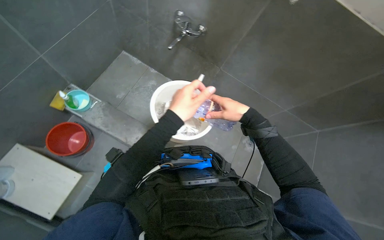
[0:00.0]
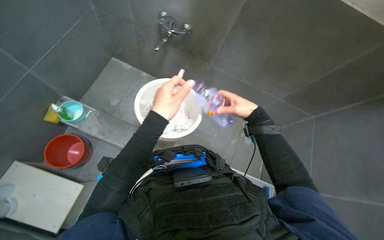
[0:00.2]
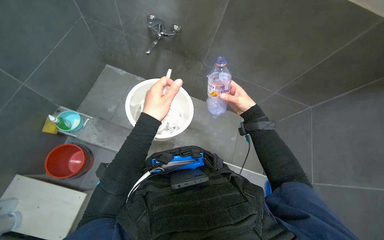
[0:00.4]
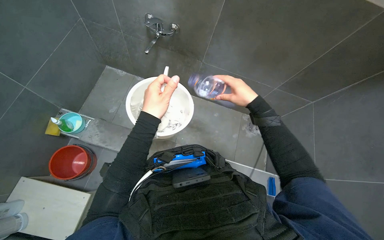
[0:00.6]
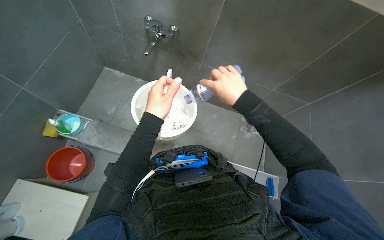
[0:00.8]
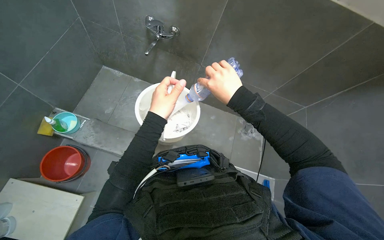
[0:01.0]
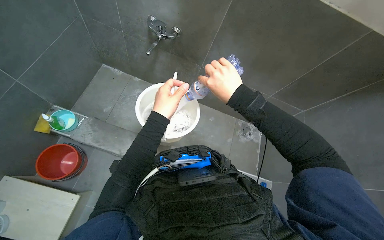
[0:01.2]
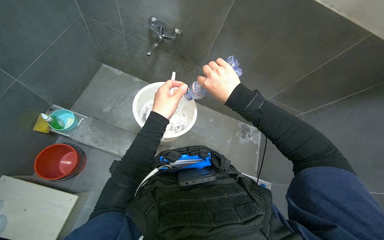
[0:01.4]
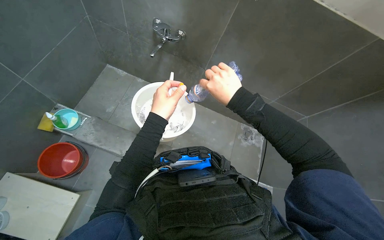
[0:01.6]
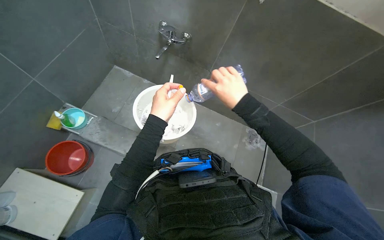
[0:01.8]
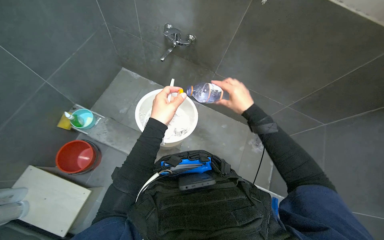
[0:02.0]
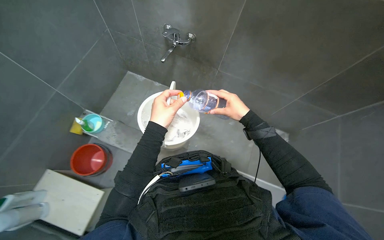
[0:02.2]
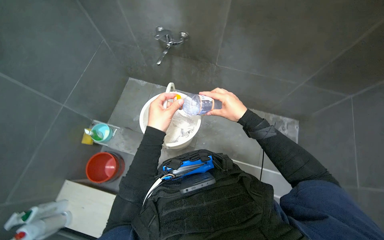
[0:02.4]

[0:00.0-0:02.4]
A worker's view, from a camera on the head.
Job: preparing cleaning supplies.
The whole recording: Preparing cleaning solution in bucket. The worker prepares cleaning solution by wringing a cloth, filling a bucket with water, and adding cleaning liquid.
0:00.0 to 0:01.2: The right hand shifts some 10 cm nearer to the camera.
0:01.2 to 0:02.4: The right hand travels farther from the camera by roughly 10 cm.

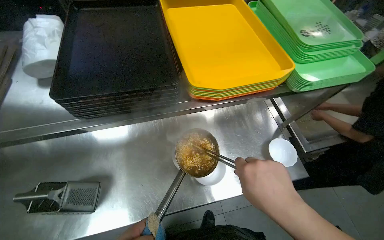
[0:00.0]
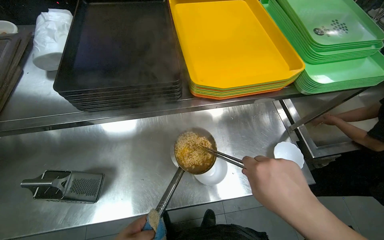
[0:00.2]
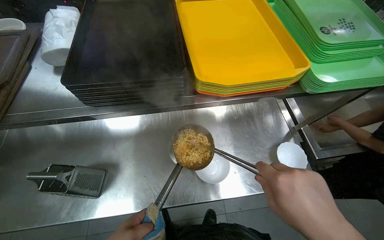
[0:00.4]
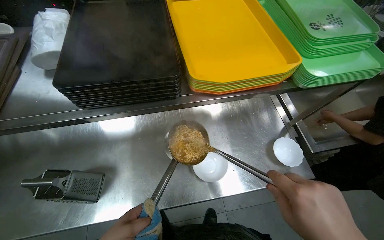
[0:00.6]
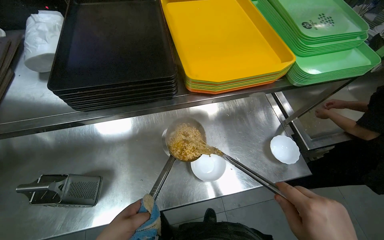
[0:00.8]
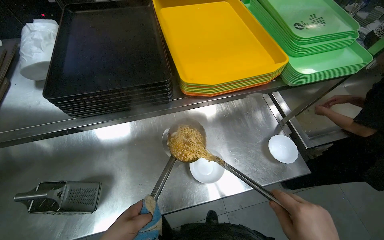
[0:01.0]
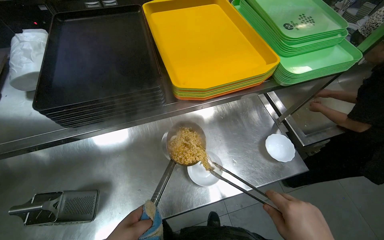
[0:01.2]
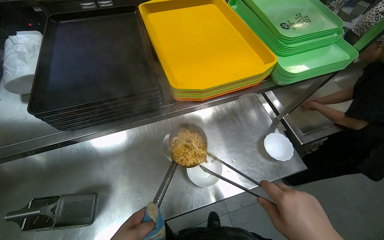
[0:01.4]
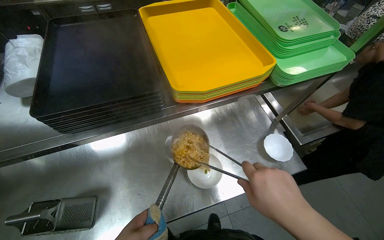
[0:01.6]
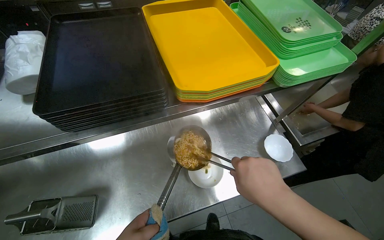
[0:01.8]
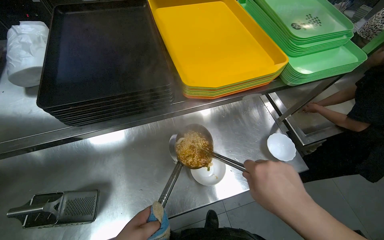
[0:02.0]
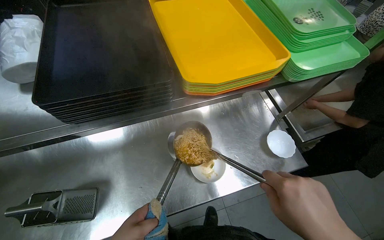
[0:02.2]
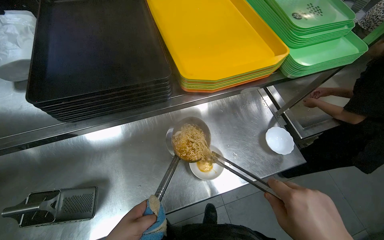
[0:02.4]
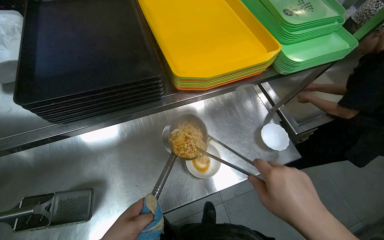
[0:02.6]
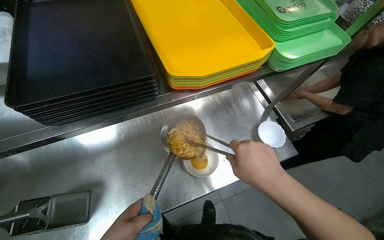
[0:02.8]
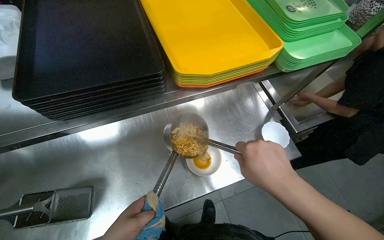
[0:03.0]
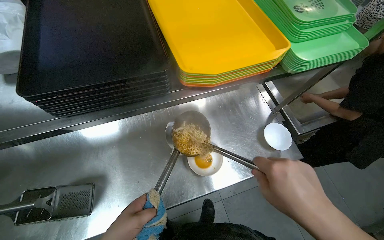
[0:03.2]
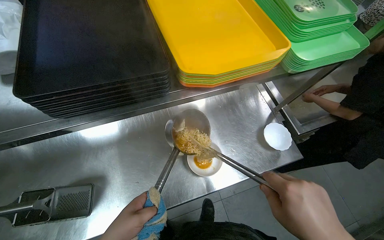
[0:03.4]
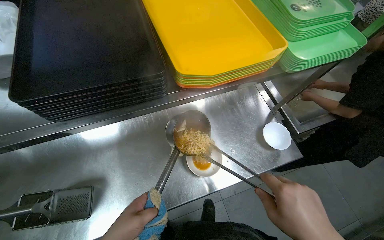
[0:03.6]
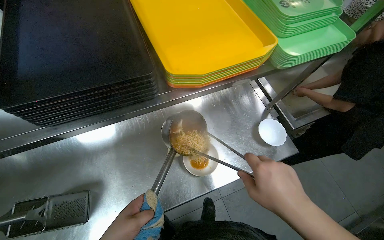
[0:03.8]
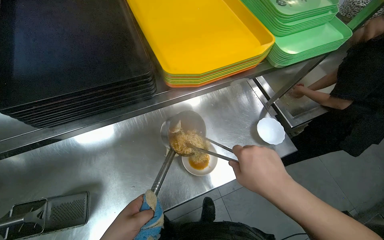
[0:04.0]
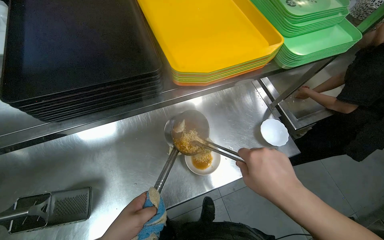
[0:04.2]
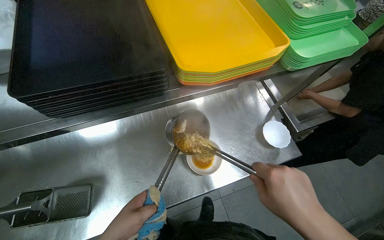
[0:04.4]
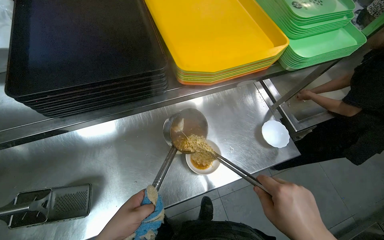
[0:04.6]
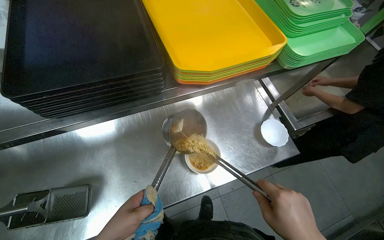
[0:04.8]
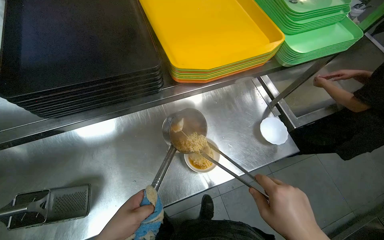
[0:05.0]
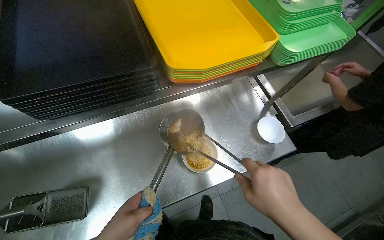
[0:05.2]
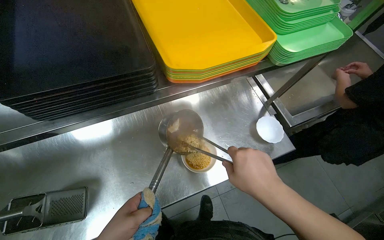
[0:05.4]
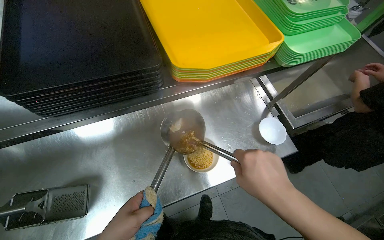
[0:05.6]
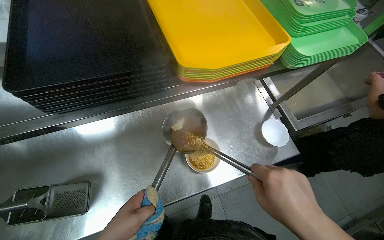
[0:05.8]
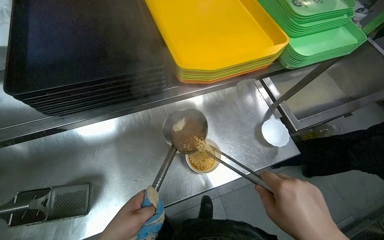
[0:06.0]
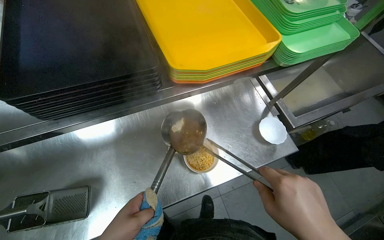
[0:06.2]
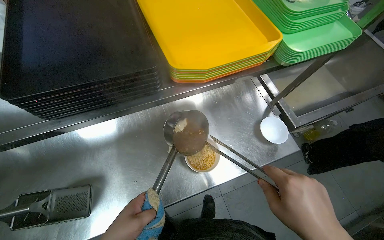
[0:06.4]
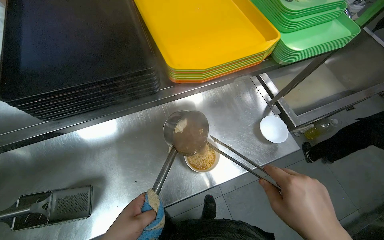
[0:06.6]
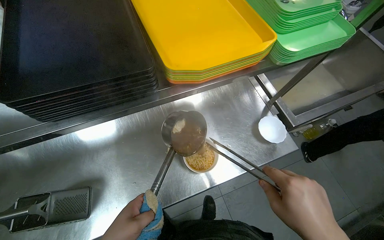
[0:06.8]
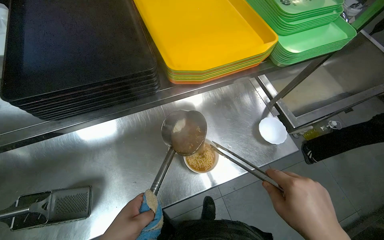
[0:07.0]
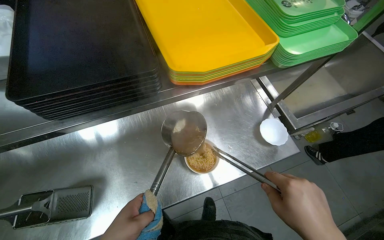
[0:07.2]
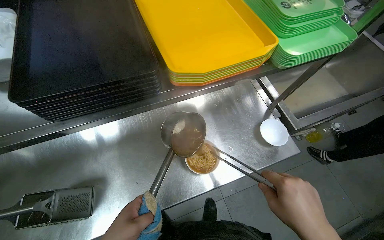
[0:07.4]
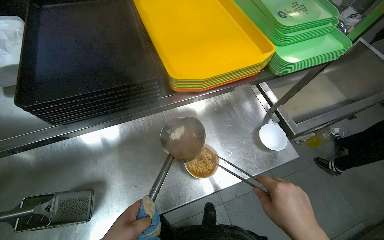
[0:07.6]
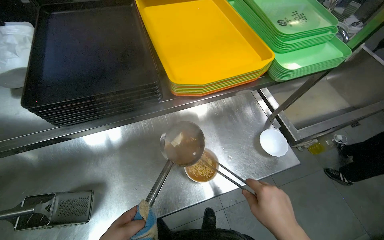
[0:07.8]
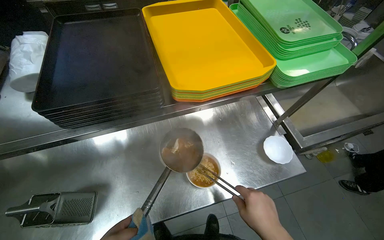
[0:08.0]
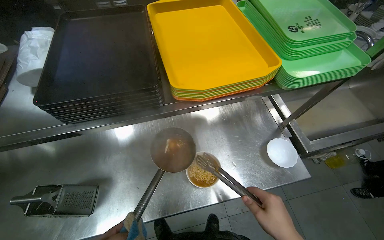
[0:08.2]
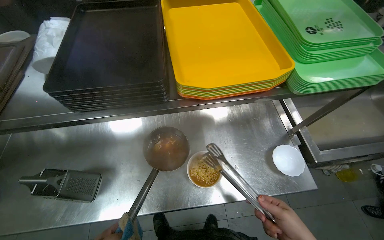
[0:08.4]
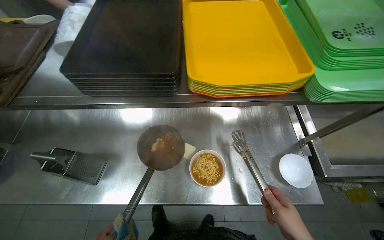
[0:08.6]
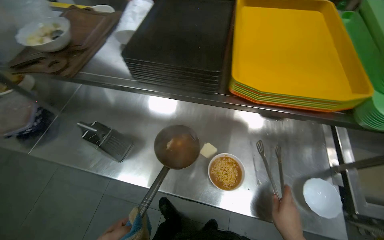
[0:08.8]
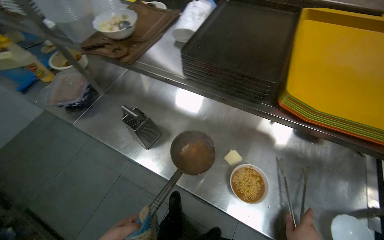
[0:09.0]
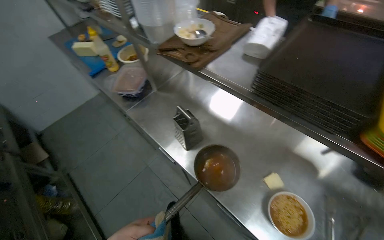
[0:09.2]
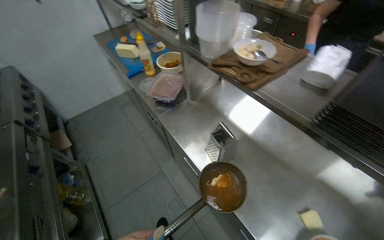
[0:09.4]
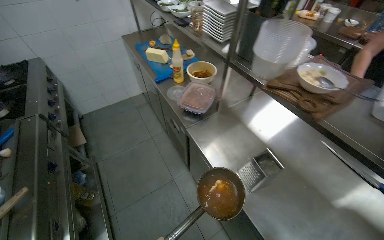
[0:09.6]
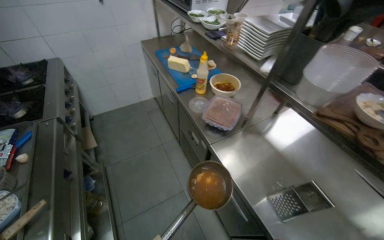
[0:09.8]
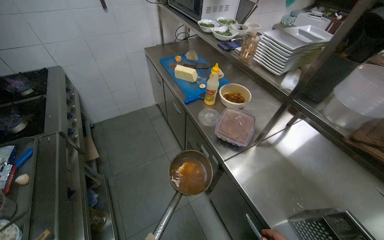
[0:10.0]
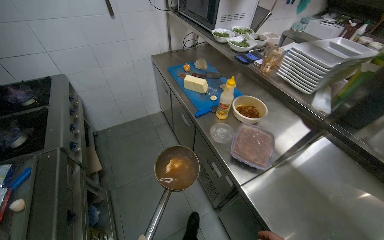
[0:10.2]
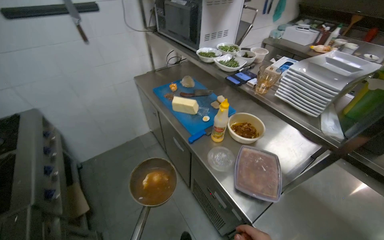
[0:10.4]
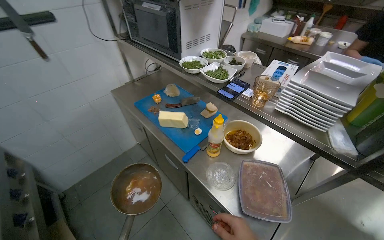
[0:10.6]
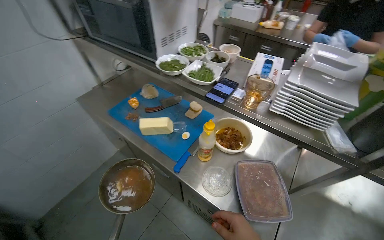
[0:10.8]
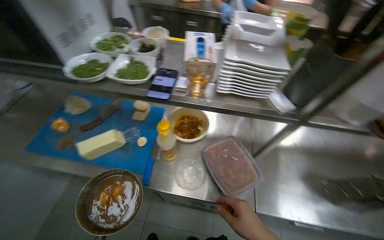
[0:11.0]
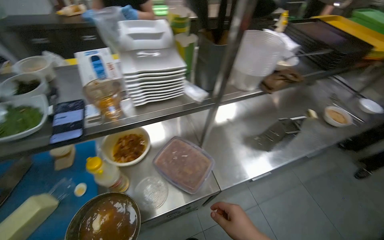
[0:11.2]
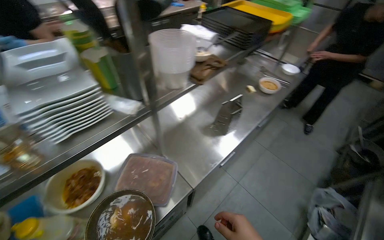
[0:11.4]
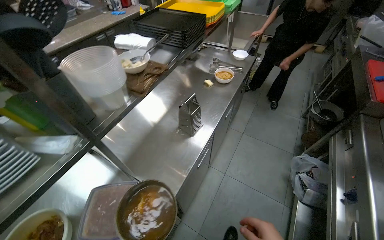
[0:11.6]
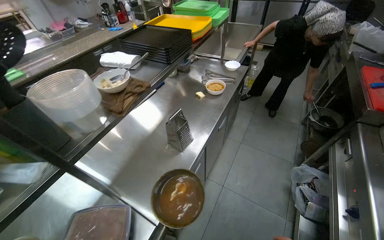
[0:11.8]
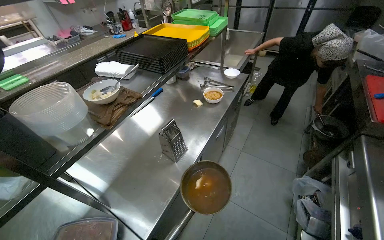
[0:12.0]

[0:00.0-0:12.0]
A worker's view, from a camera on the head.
Job: preparing food.
The whole recording: Preparing noodle bowl. The worker serves noodles, adds creamy sauce, chopped meat, grated cheese, and herbs to a bowl.
0:07.6 to 0:09.0: The wearer's head swings about 50 degrees to the left.
0:09.0 to 0:10.4: The camera is carried approximately 90 cm. The wearer looks some 30 degrees further to the left. The view tilts roughly 15 degrees upward.
0:10.4 to 0:12.0: The head turns to the right by about 115 degrees.

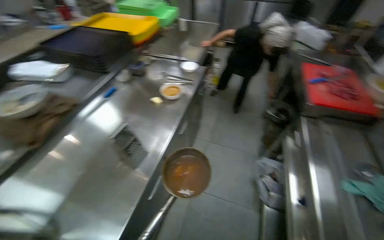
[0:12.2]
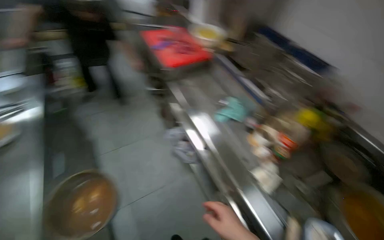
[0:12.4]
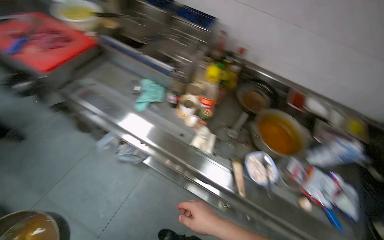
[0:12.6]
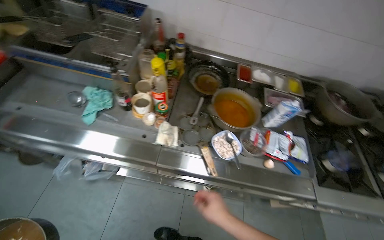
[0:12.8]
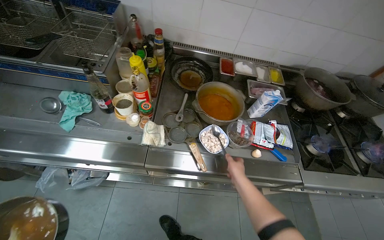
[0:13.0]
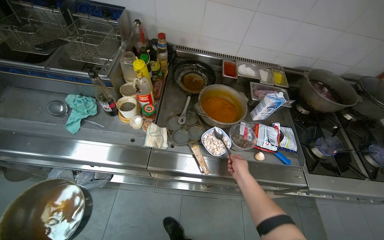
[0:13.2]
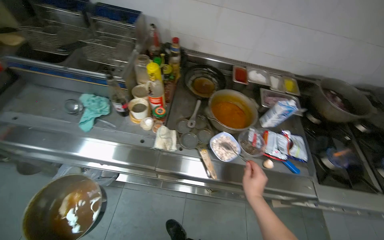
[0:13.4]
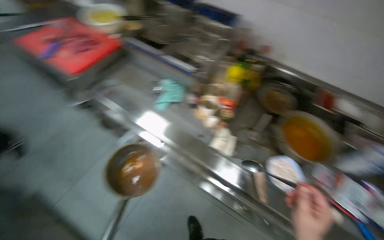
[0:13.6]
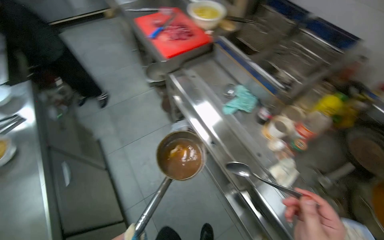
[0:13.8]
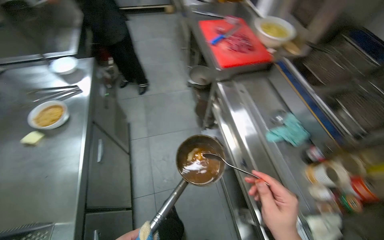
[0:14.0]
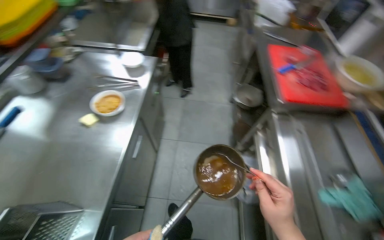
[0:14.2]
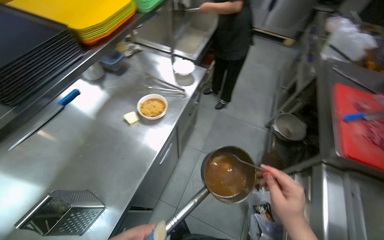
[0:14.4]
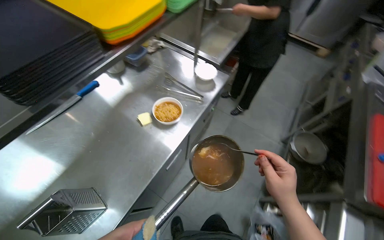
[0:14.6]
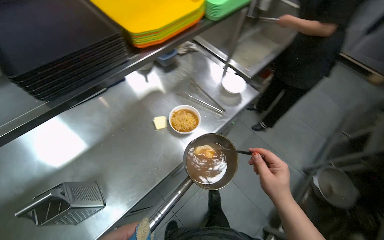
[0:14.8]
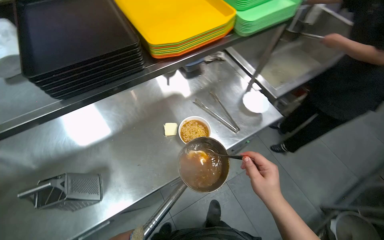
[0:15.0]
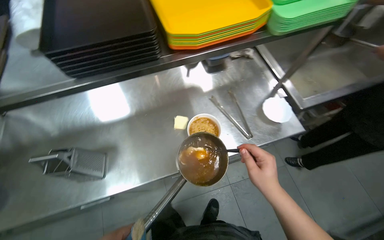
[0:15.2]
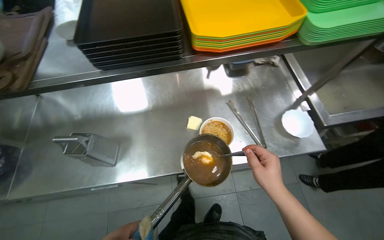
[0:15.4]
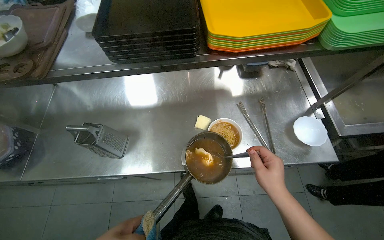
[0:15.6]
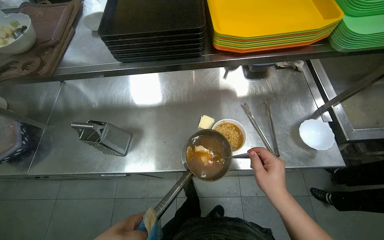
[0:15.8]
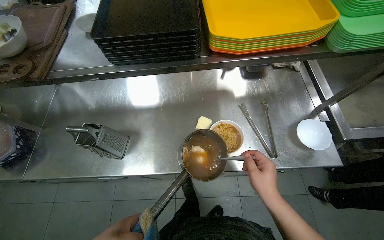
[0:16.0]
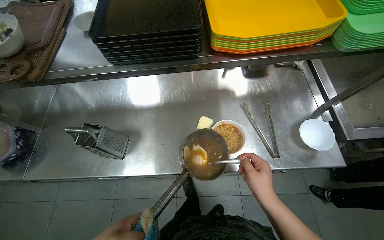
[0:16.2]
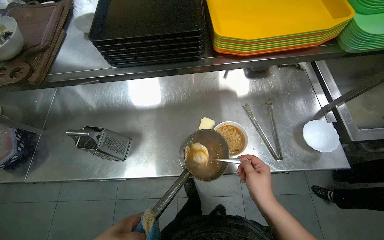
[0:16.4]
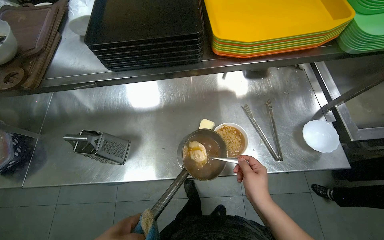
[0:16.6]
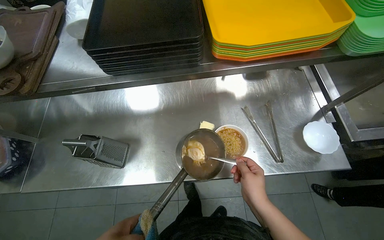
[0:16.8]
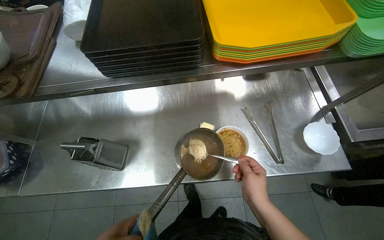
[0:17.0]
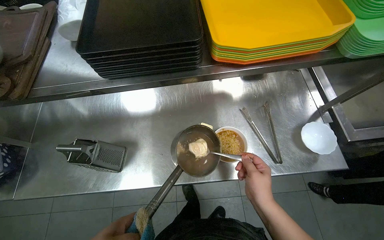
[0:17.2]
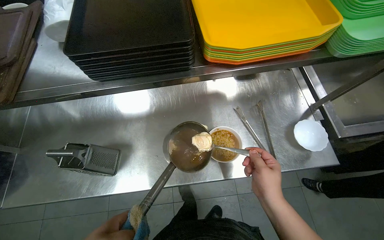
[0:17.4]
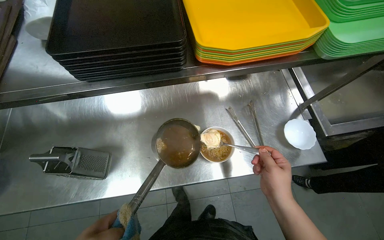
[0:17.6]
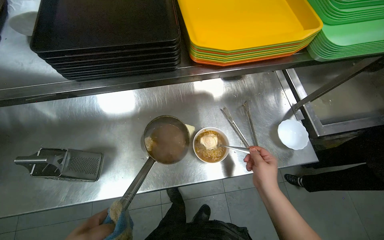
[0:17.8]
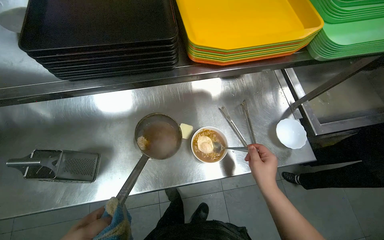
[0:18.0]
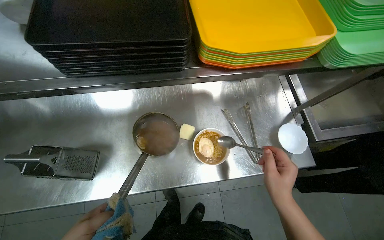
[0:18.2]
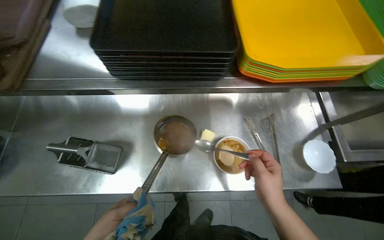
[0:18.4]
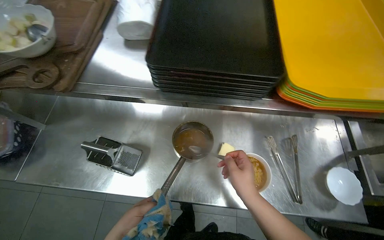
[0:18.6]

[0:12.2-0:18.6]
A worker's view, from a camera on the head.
Job: preparing food.
The whole recording: Preparing noodle bowl. The worker serves noodles, adds creamy sauce, chopped meat, grated cheese, and herbs to a bowl.
0:12.2 to 0:13.8: The head turns to the right by some 50 degrees. The camera pitches downward, by roughly 20 degrees.
0:13.8 to 0:15.4: The wearer moves roughly 70 cm. The head rotates roughly 115 degrees to the left.
